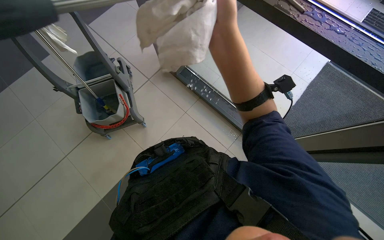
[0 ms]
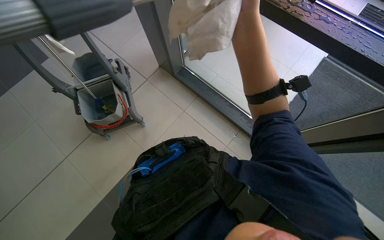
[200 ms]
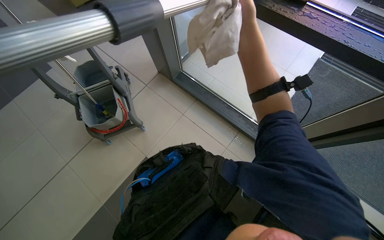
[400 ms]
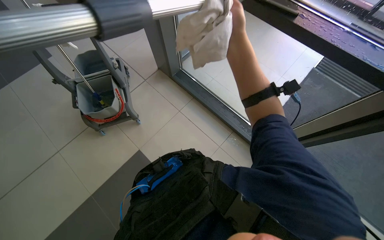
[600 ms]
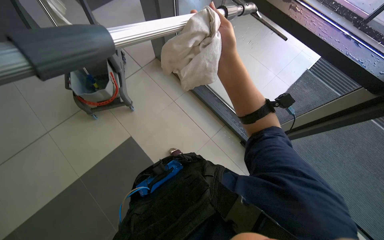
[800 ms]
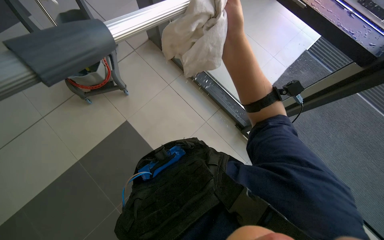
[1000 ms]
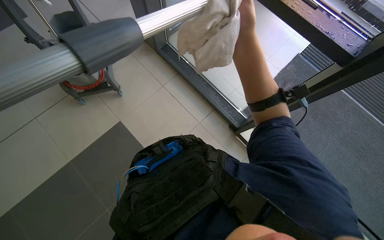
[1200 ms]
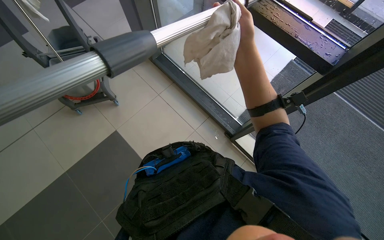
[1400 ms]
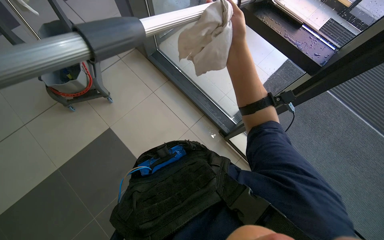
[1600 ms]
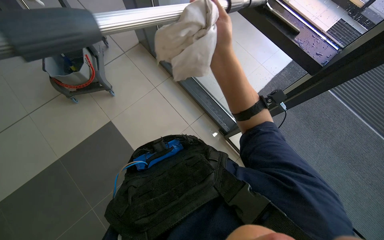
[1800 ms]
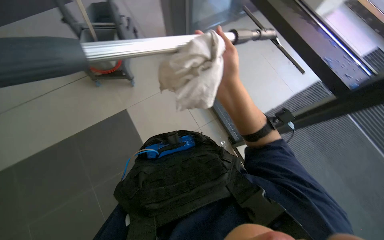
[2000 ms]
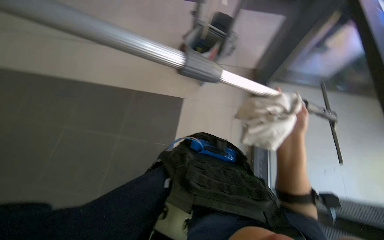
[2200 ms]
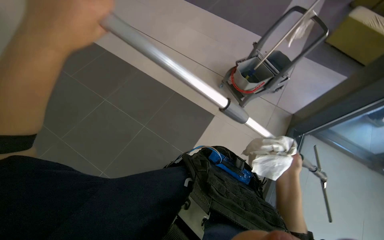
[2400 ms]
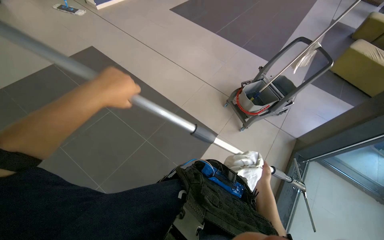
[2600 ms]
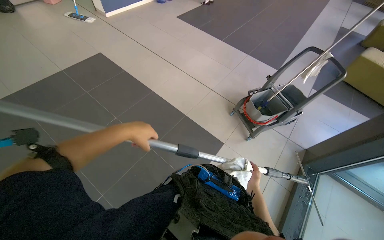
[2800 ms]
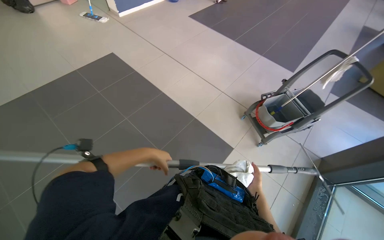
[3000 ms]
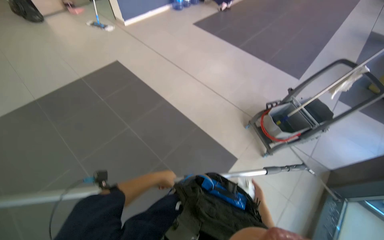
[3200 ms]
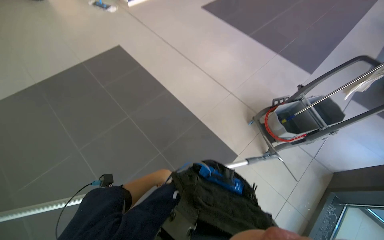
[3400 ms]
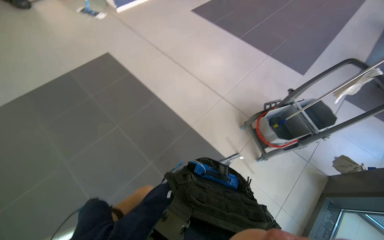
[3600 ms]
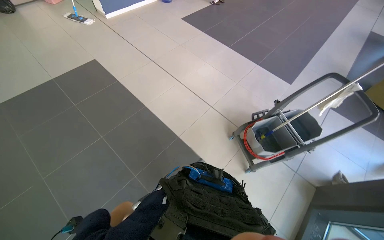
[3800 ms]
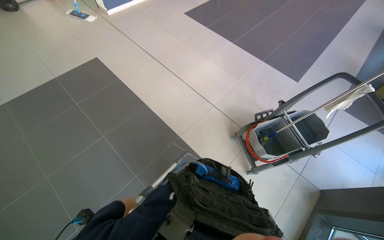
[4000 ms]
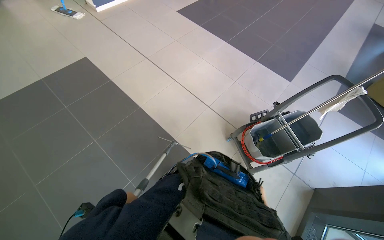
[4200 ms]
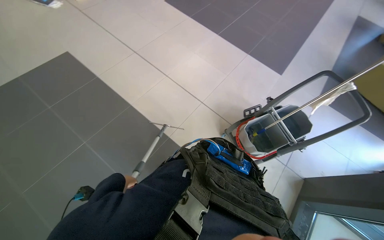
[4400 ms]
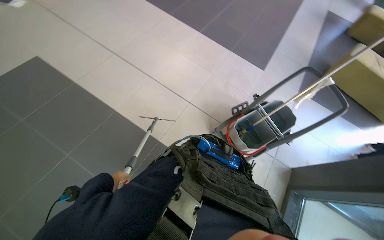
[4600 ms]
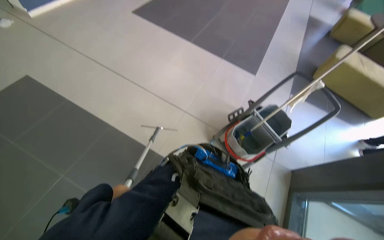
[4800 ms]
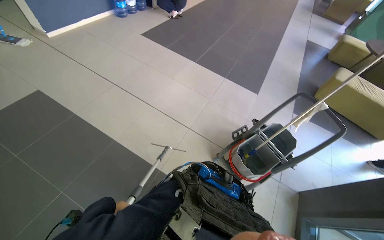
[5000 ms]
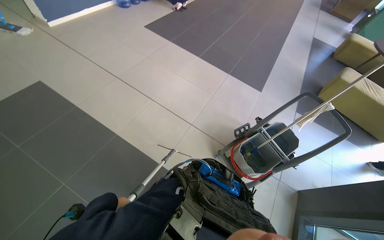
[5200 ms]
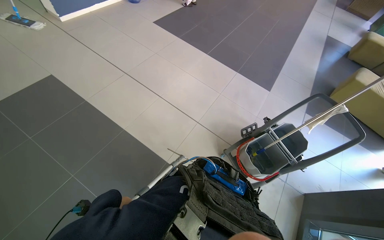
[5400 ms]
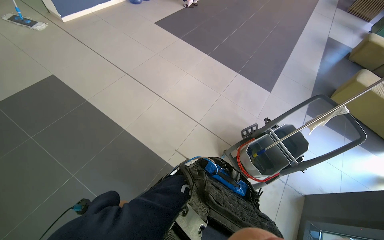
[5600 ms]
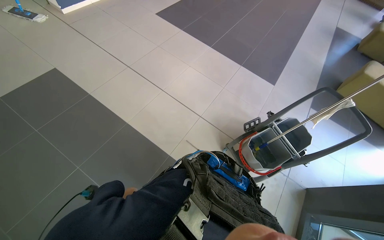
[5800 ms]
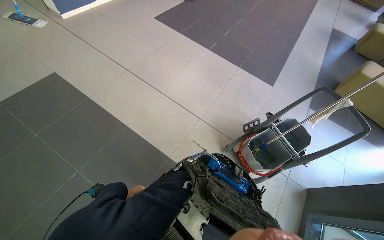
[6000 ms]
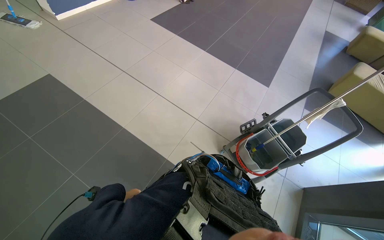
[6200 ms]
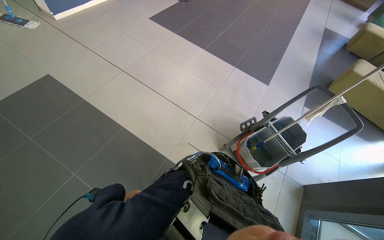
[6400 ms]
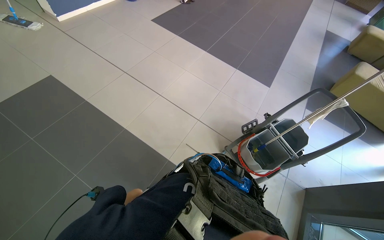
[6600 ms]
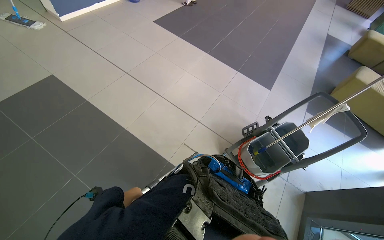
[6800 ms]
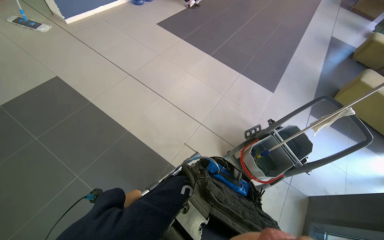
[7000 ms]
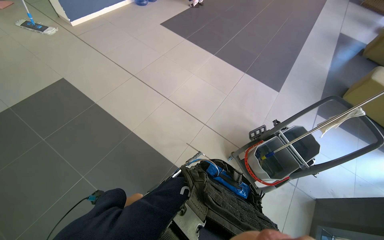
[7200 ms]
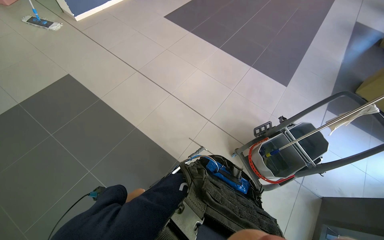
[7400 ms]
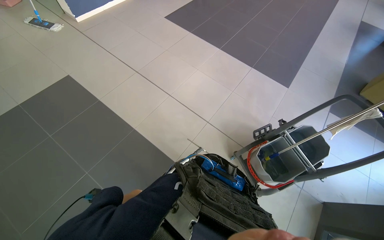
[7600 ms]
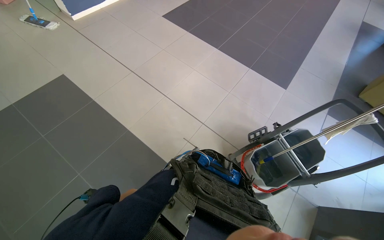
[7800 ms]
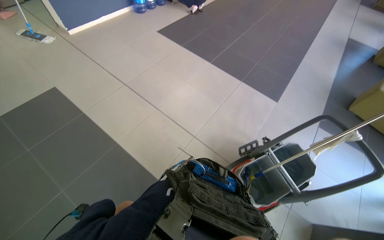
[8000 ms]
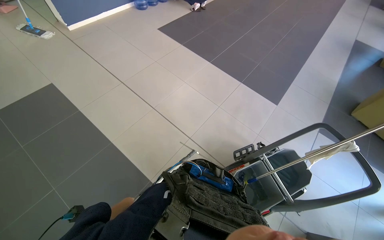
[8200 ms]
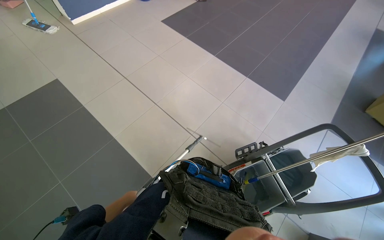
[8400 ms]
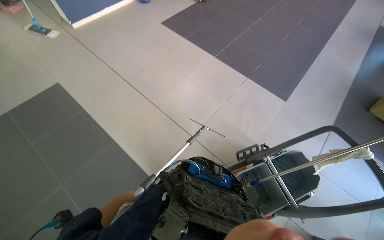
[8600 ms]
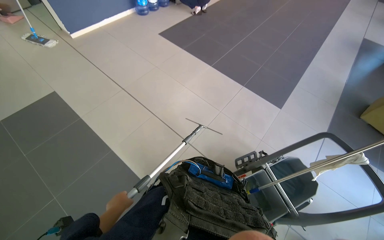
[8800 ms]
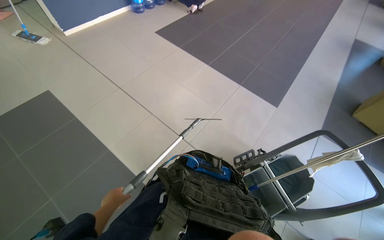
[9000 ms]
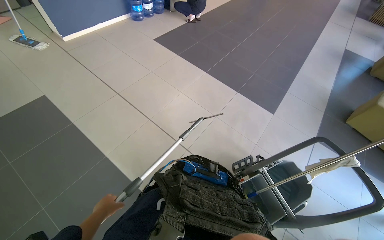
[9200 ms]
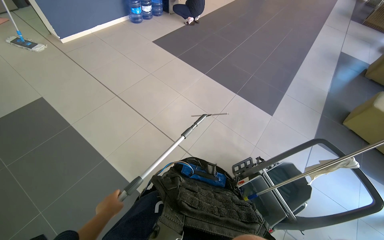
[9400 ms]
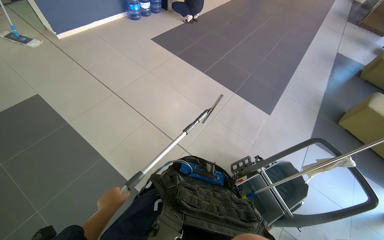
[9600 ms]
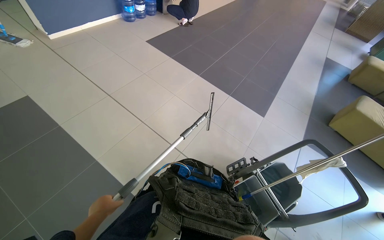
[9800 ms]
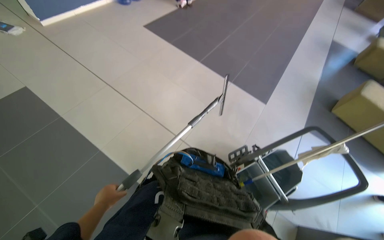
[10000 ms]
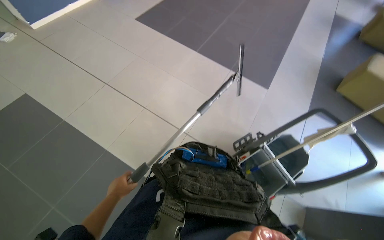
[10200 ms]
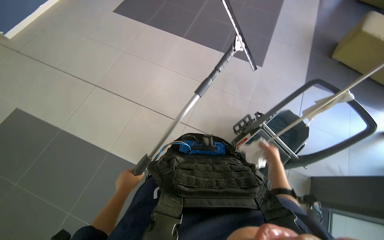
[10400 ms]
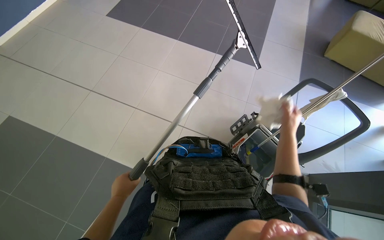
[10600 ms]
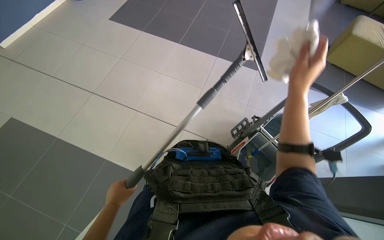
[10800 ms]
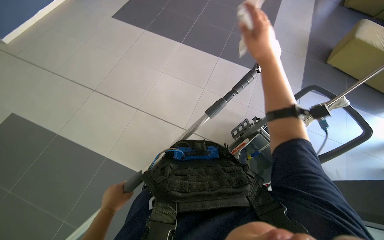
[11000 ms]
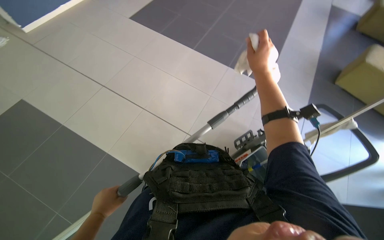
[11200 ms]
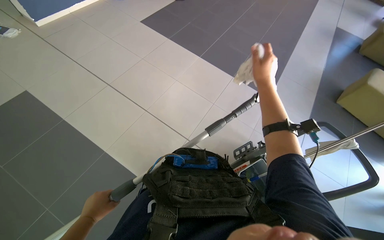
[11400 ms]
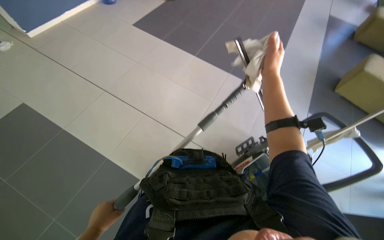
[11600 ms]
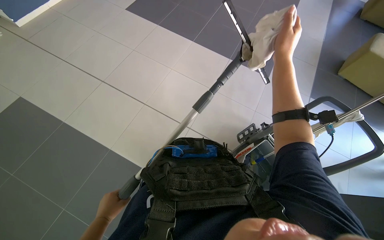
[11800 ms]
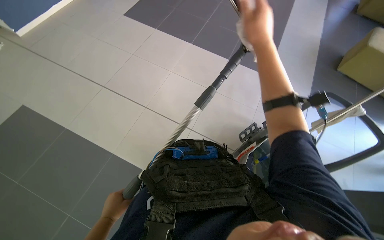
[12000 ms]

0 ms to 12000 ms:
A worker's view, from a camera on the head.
Job: cleaning windows.
The whole recording: Cleaning glass panels. The worker cleans the glass panels with a long pole tool and then wipes them with a cloth.
1600 ms to 3000 ms: The wearer looks about 60 degrees further to the left. The wearer looks roughly 15 degrees further upward.
3000 ms to 4400 ms: The head travels roughly 50 cm.
10400 ms to 12000 ms: The right hand shifts approximately 40 cm up the picture and nearer to the camera.

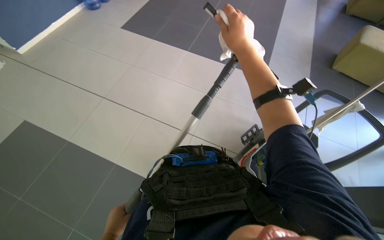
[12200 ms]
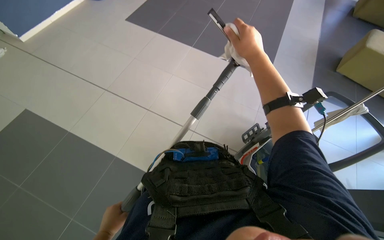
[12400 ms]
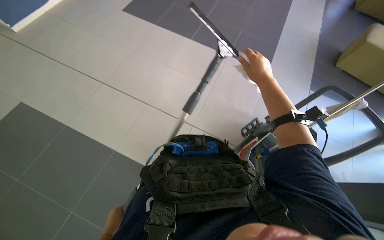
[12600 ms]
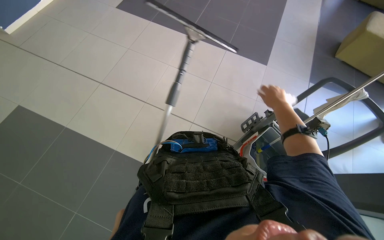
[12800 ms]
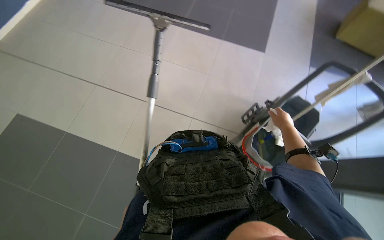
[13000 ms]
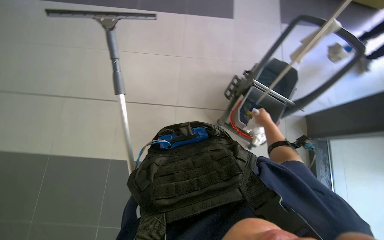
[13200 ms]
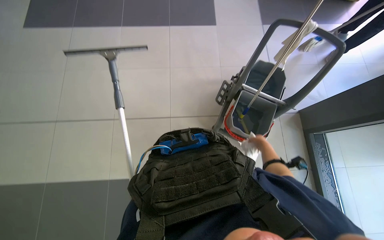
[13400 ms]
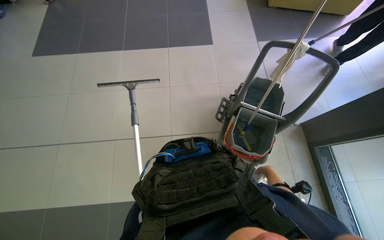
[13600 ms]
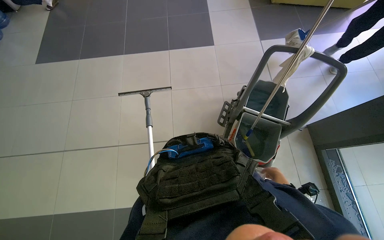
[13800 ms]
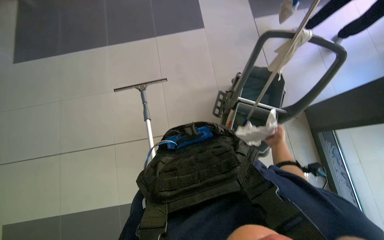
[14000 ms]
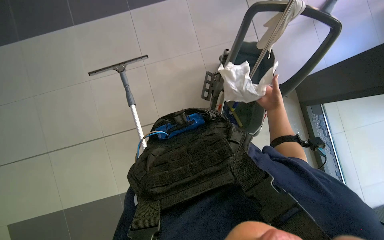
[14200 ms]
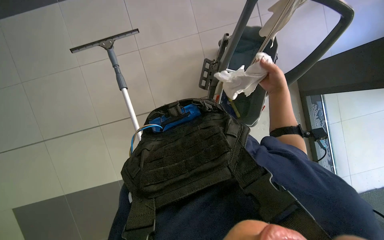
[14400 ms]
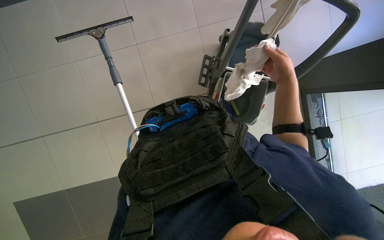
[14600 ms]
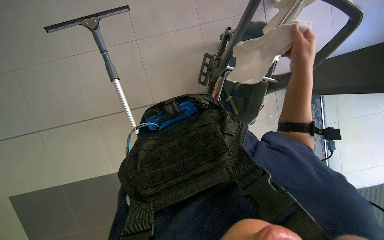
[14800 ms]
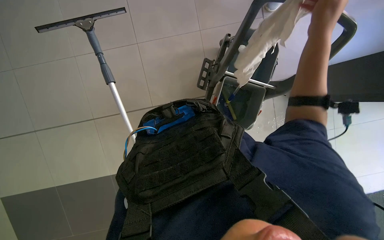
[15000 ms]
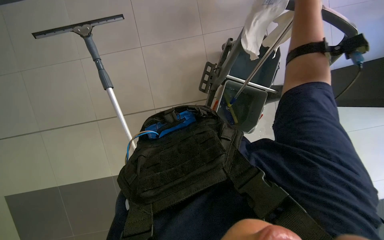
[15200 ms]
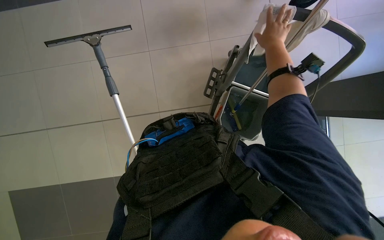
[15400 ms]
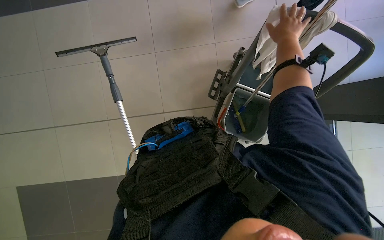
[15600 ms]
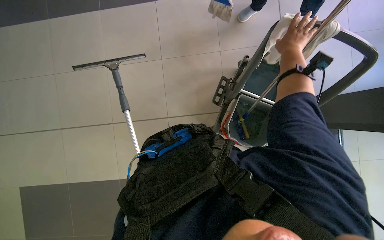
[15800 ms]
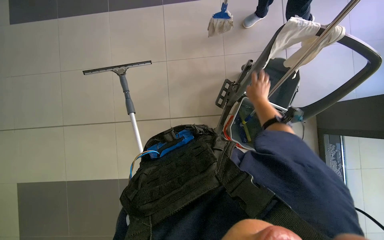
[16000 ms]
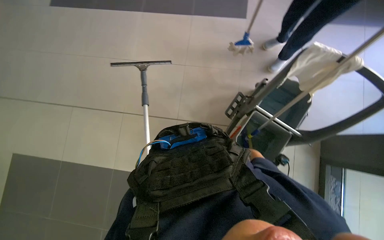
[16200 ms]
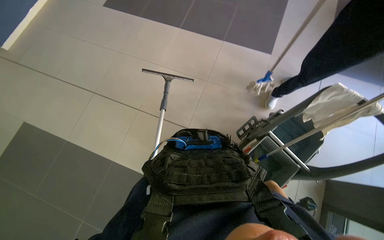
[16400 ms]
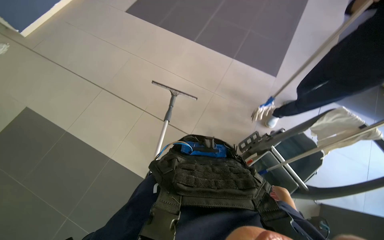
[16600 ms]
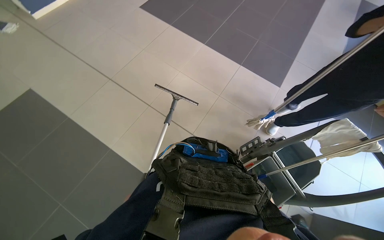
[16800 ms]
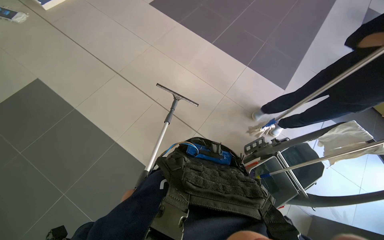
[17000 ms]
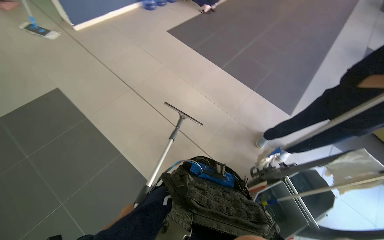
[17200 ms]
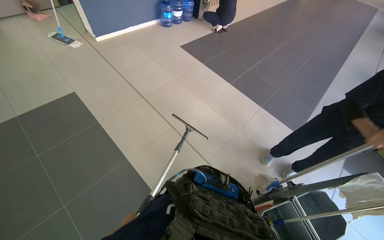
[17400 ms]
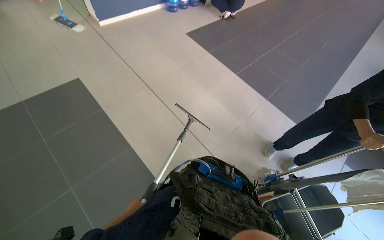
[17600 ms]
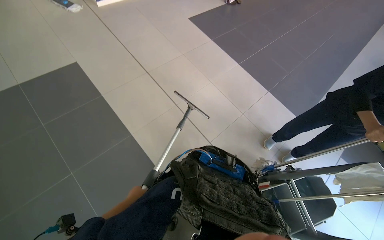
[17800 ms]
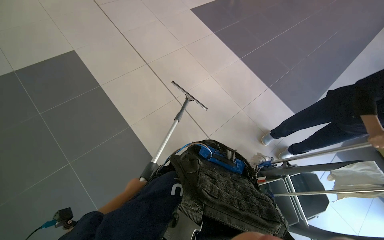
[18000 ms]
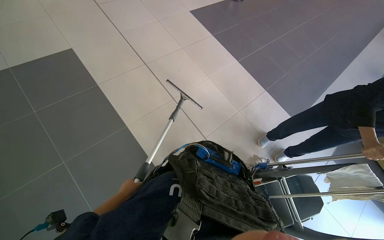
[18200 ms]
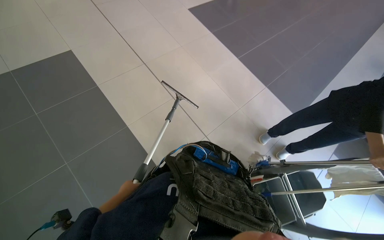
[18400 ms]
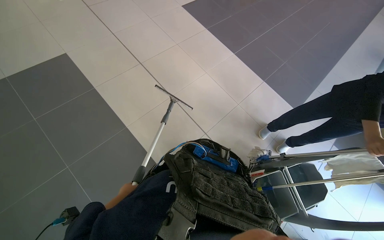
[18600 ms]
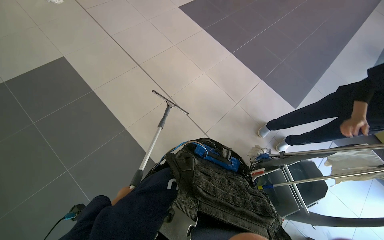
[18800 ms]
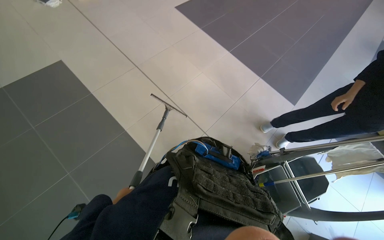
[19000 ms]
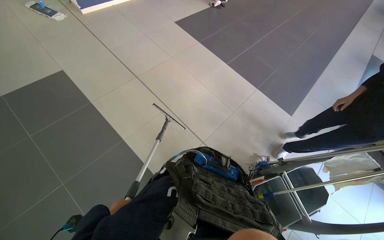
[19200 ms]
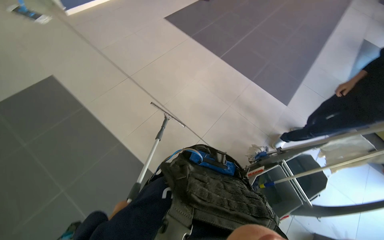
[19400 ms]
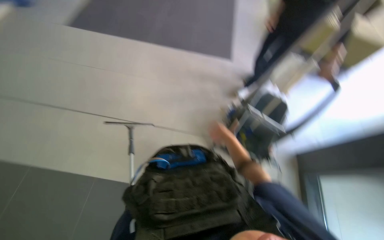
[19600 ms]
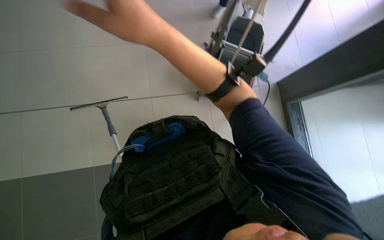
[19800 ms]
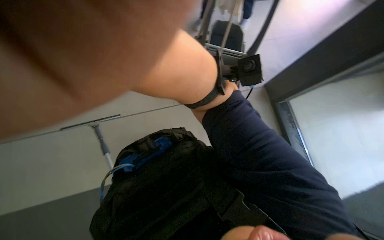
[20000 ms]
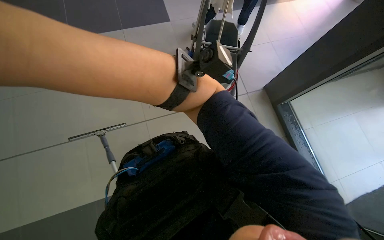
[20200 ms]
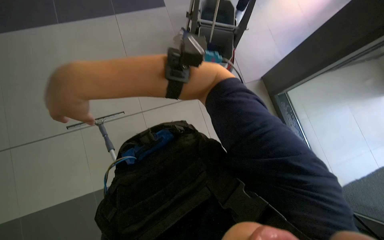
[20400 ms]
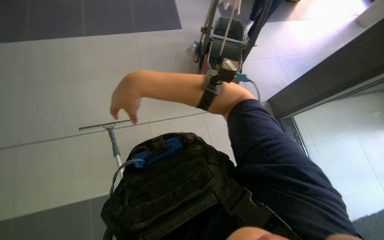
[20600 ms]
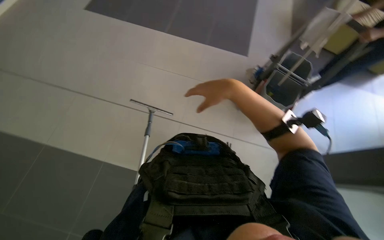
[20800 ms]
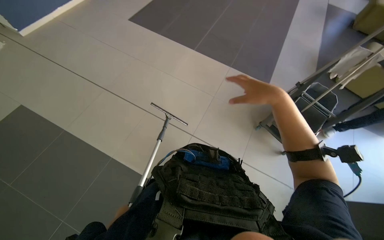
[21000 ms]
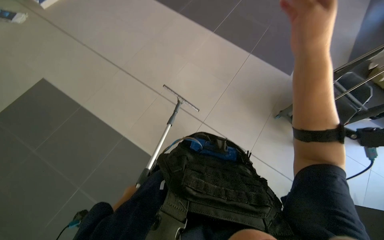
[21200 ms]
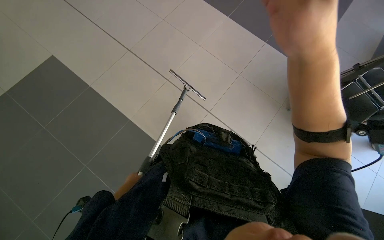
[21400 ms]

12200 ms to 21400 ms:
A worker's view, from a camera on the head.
Job: cleaning windows.
The whole recording: Cleaning glass panels. The worker cleans the glass panels with a long pole tool and then wipes them with a cloth.
12200 ms to 13800 ms: The right hand goes approximately 60 cm down the picture, farther from the camera and to the right.
13800 ms to 15200 ms: The view tilts approximately 15 degrees downward. The right hand goes approximately 40 cm nearer to the camera and up the picture.
15200 ms to 16800 ms: The wearer looks roughly 35 degrees further to the left. The view tips upward by roughly 25 degrees.
18400 ms to 19800 ms: The head rotates roughly 60 degrees to the right. The view tilts approximately 25 degrees downward.
19800 ms to 21400 ms: The wearer's head swings roughly 45 degrees to the left.
